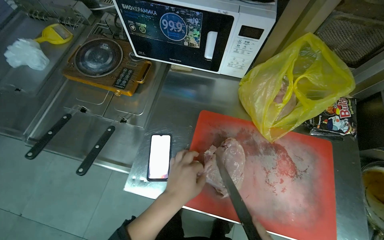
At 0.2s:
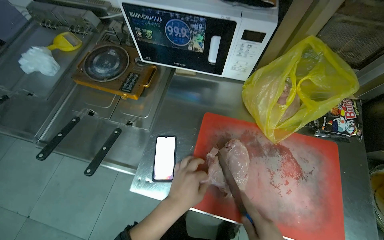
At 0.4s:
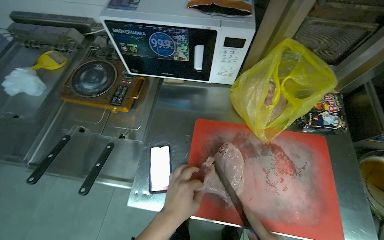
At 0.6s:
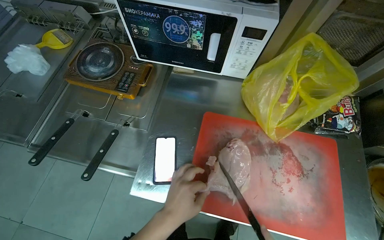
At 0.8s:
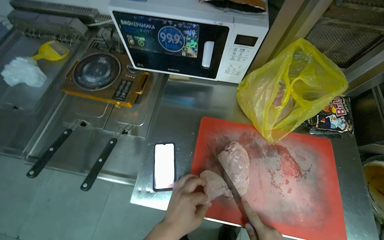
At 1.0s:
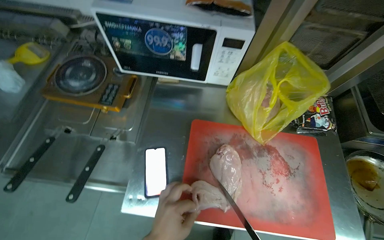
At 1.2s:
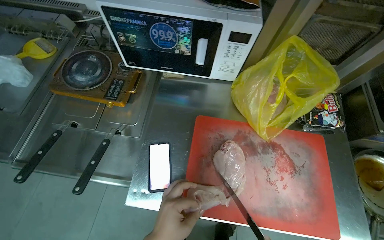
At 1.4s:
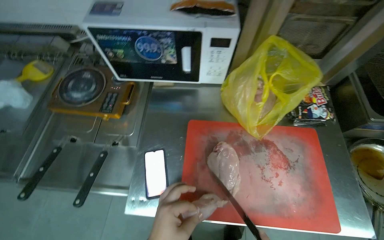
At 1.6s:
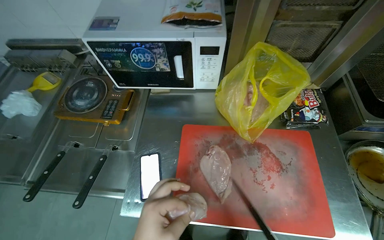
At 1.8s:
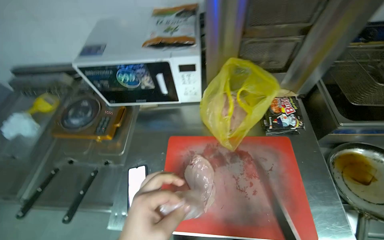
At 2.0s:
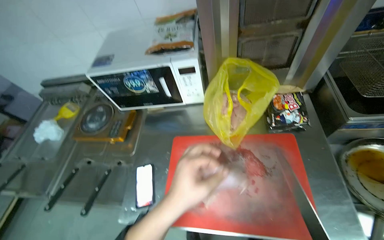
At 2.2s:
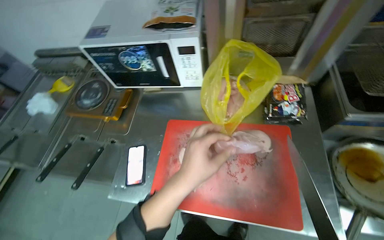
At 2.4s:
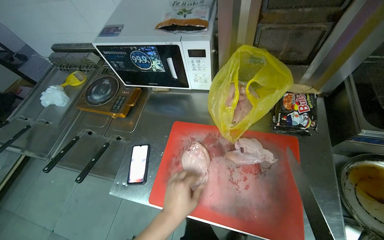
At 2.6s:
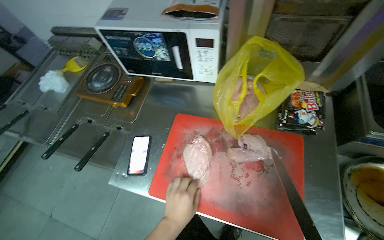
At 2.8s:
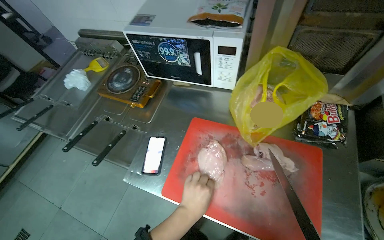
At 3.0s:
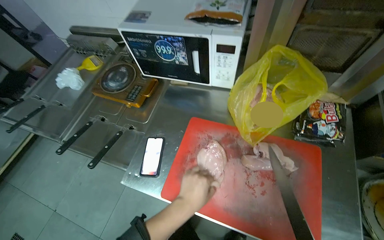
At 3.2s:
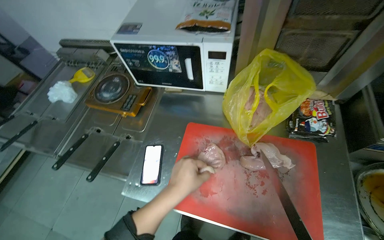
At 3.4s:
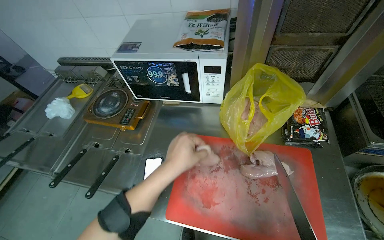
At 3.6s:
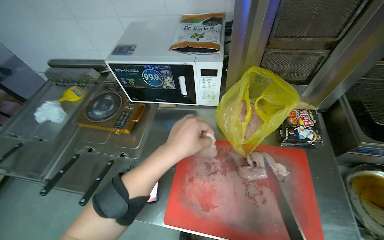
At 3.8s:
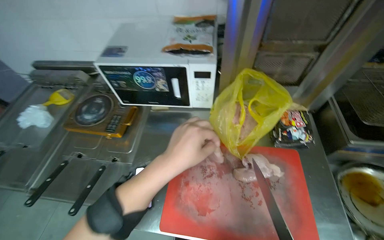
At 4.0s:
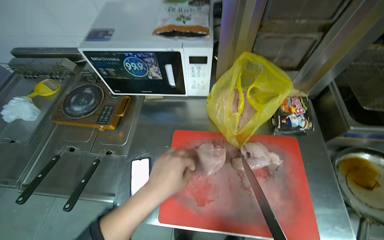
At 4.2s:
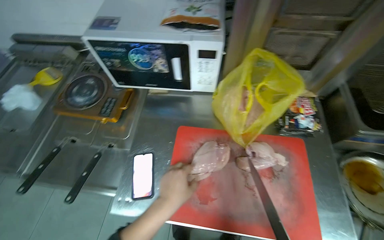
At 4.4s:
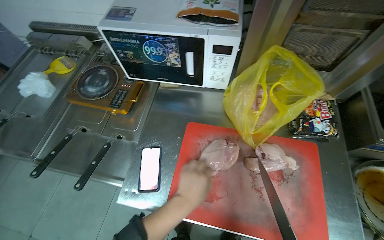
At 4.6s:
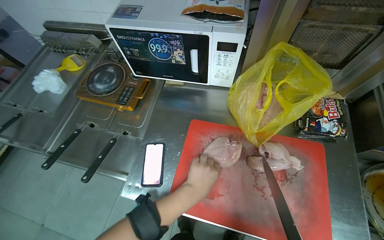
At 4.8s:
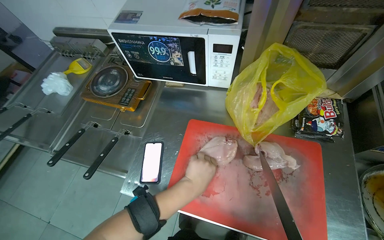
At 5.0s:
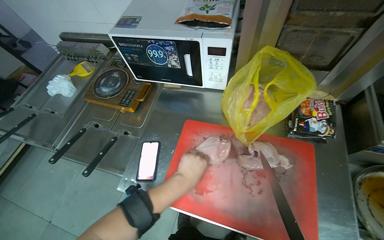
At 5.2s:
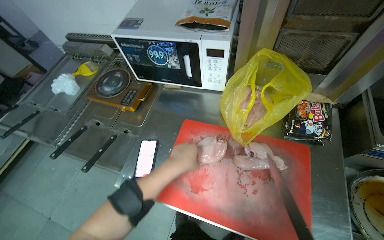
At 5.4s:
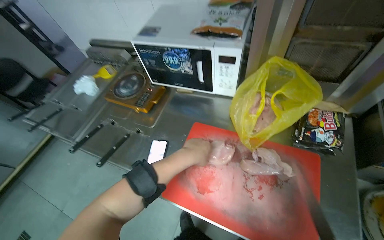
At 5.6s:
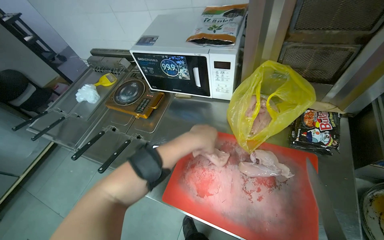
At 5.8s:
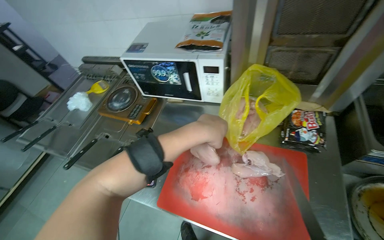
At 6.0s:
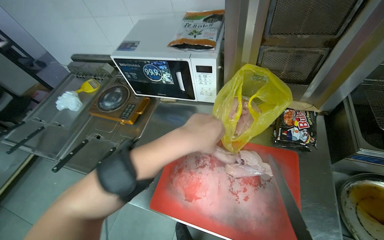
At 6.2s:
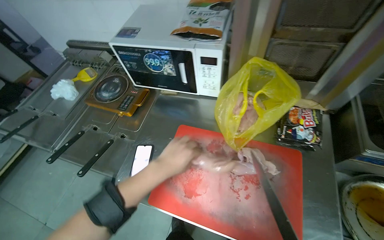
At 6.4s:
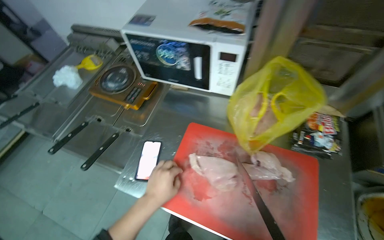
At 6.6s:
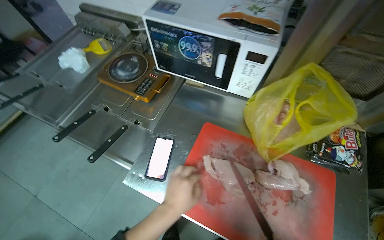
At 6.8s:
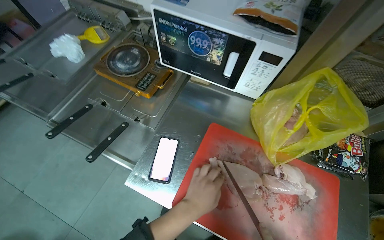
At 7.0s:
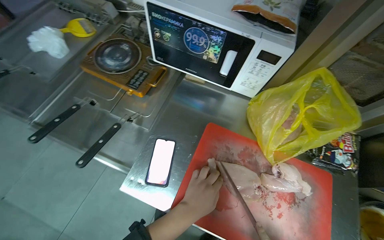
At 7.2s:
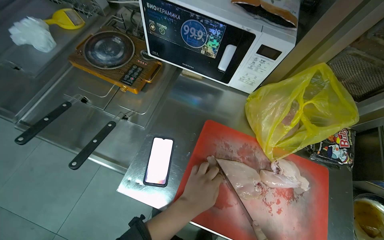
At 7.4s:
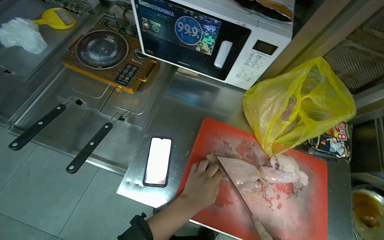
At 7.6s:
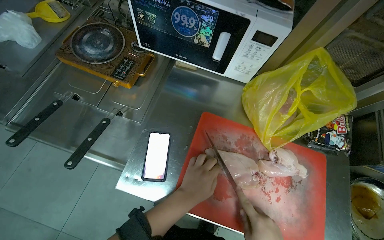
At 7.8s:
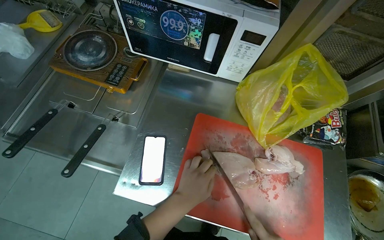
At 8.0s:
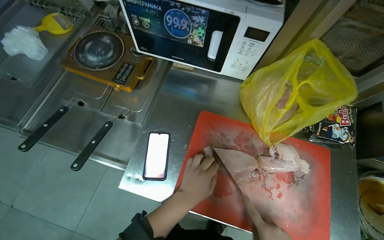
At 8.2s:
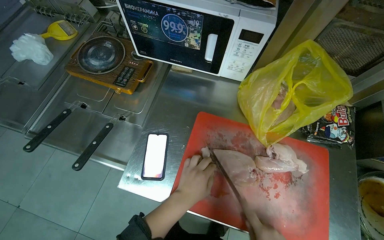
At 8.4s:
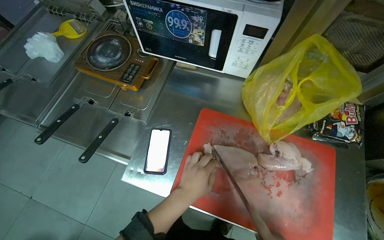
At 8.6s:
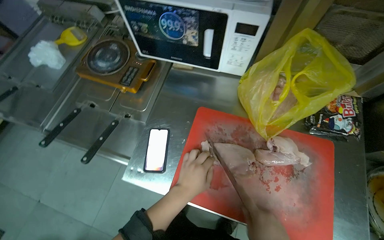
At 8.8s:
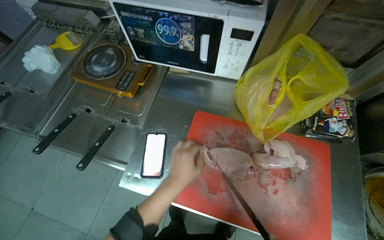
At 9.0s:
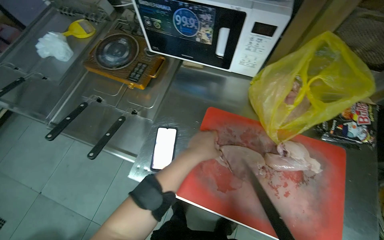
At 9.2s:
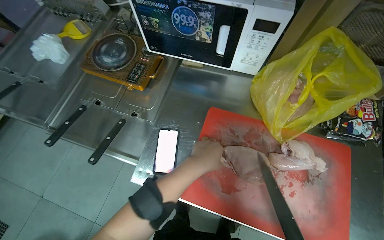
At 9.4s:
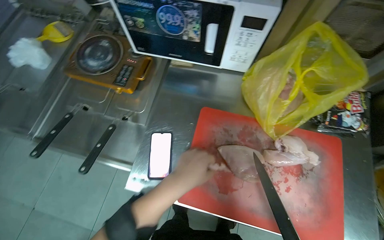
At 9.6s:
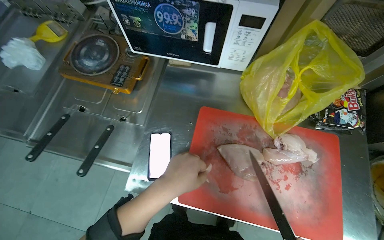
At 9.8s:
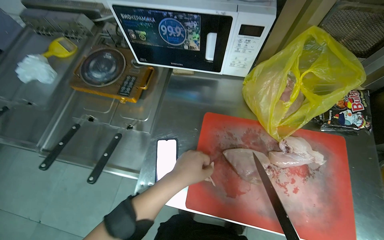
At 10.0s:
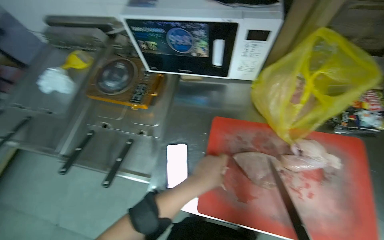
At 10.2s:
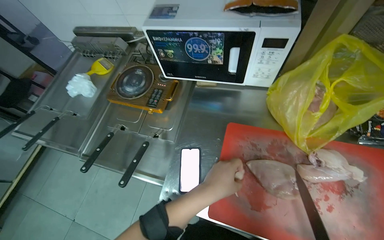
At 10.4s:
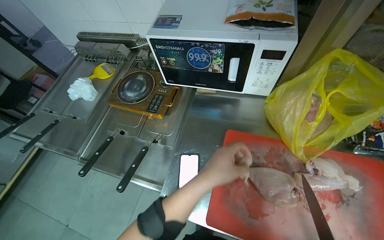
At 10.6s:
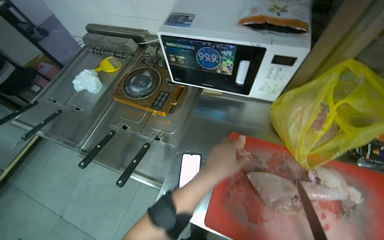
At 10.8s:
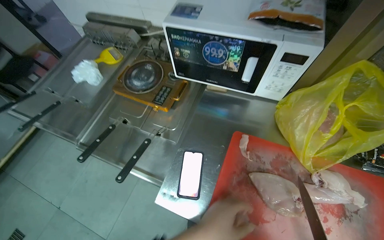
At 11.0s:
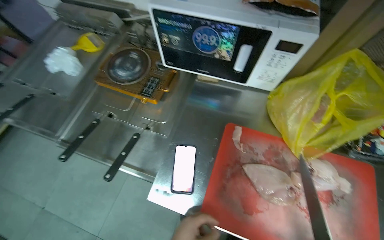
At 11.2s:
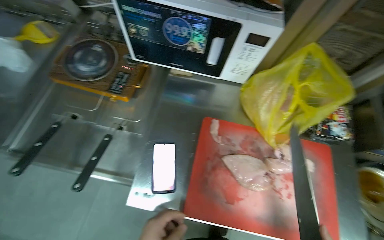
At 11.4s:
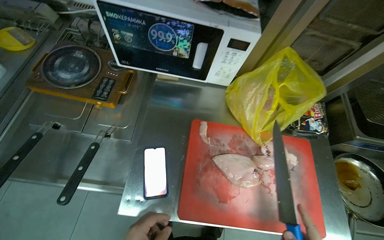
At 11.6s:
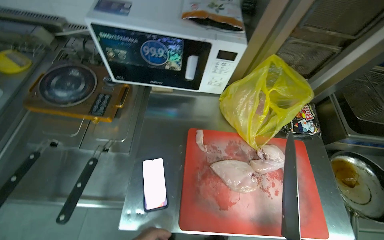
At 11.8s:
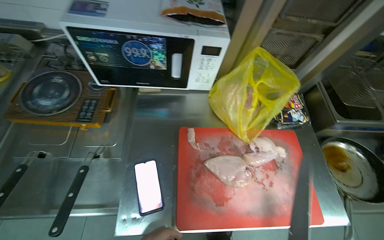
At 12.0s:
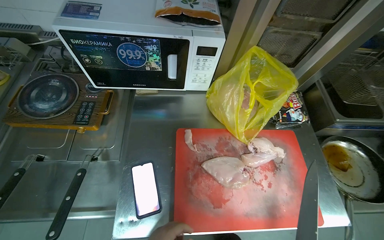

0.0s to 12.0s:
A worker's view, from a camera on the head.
Job: preparing food.
The whole recording: Cutting chicken on cutting board. The worker removes chicken from a bag and cuts it into pieces on a red cutting board.
3.0s to 4.4s: The left hand moves roughly 20 cm up the picture and comes back.
4.4s to 6.0s: The left hand shifts about 20 cm up the picture and nearer to the camera.
6.0s to 7.6s: The camera pitches downward, by some 15 degrees. The left hand travels farther from the camera and down the picture by about 25 cm.
7.6s to 9.0s: The left hand shifts about 10 cm up the picture.
10.4s to 12.0s: The head rotates about 25 degrees to the right.

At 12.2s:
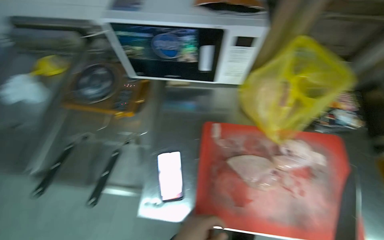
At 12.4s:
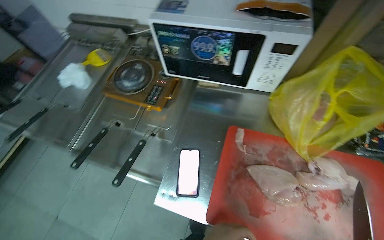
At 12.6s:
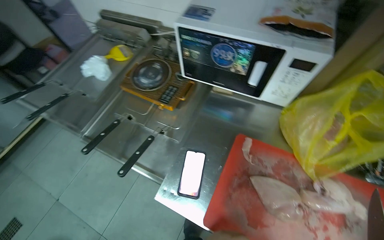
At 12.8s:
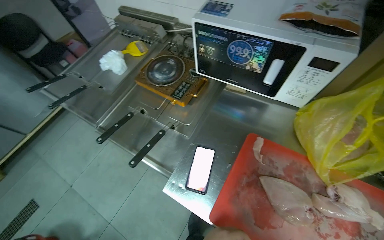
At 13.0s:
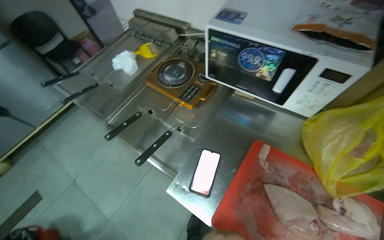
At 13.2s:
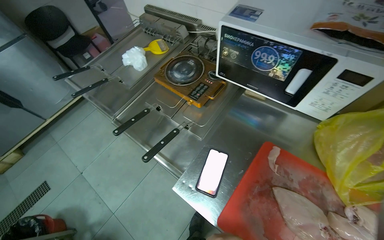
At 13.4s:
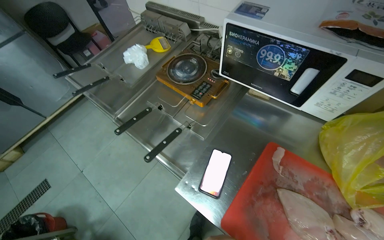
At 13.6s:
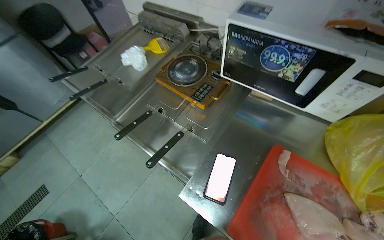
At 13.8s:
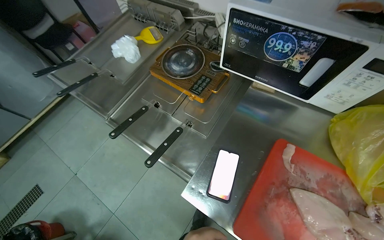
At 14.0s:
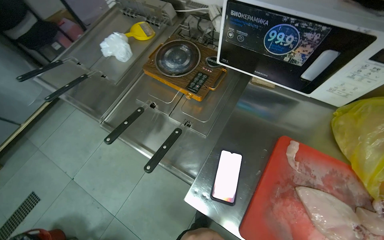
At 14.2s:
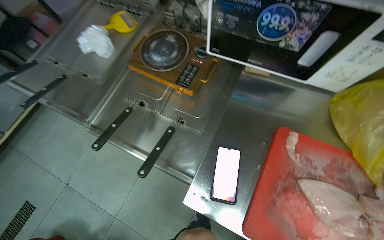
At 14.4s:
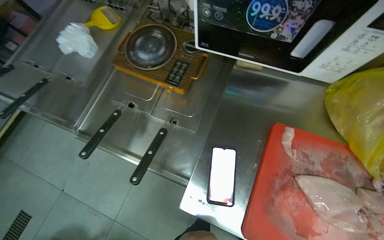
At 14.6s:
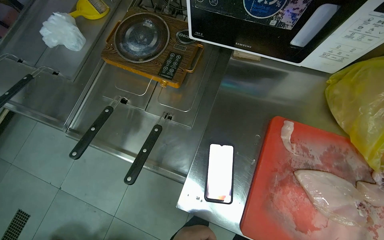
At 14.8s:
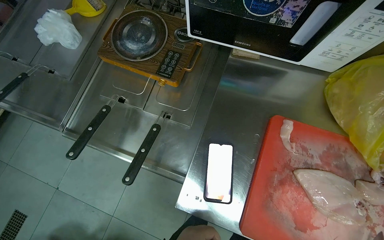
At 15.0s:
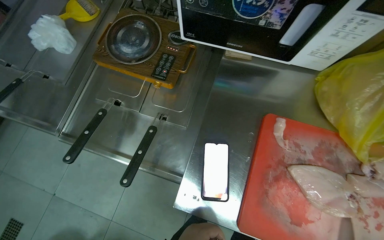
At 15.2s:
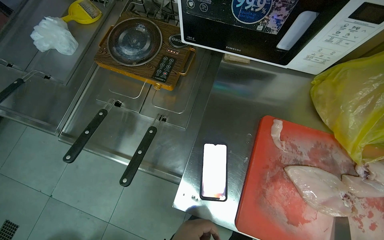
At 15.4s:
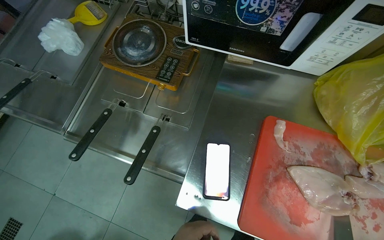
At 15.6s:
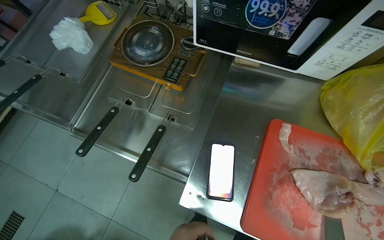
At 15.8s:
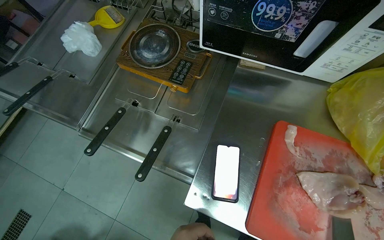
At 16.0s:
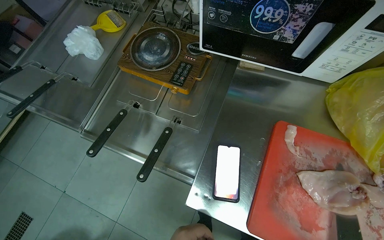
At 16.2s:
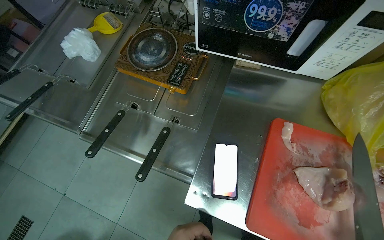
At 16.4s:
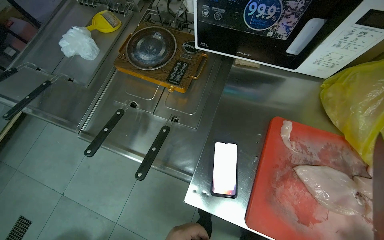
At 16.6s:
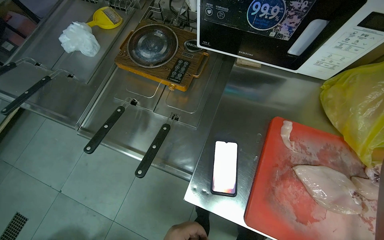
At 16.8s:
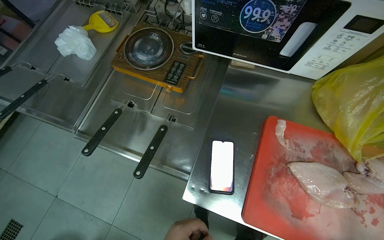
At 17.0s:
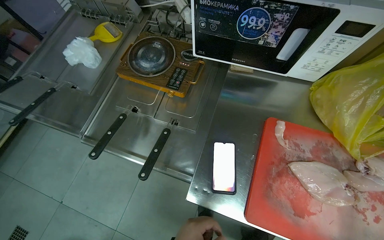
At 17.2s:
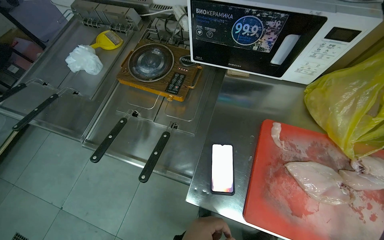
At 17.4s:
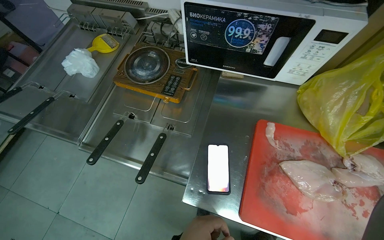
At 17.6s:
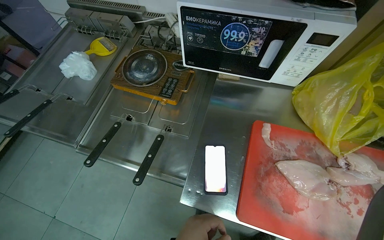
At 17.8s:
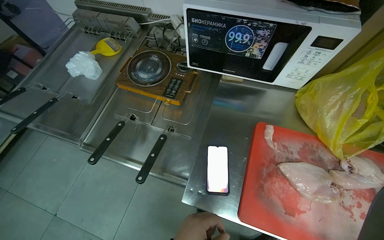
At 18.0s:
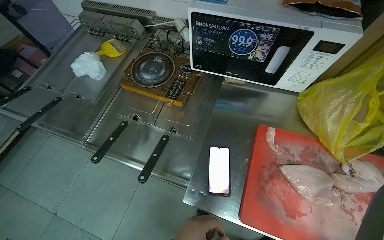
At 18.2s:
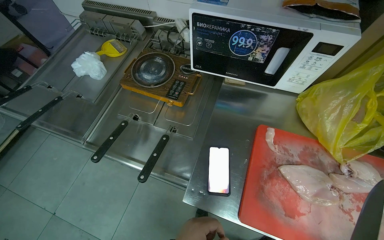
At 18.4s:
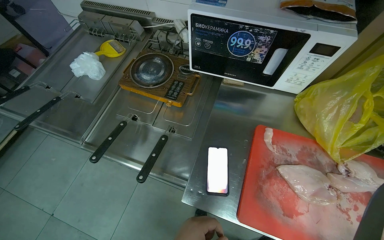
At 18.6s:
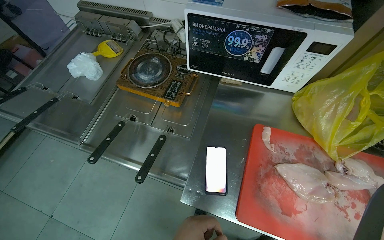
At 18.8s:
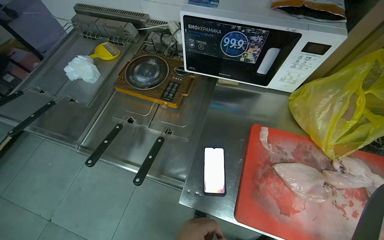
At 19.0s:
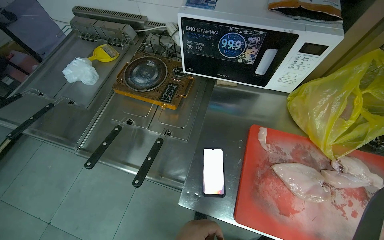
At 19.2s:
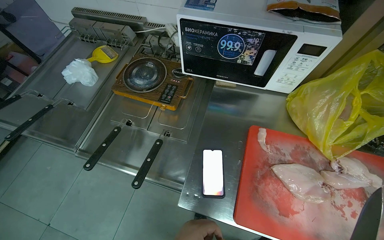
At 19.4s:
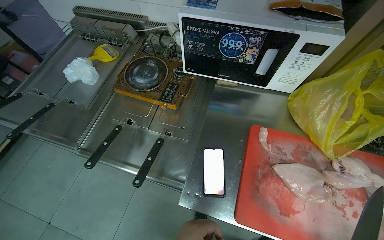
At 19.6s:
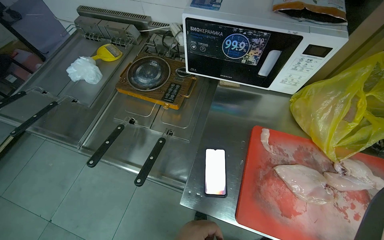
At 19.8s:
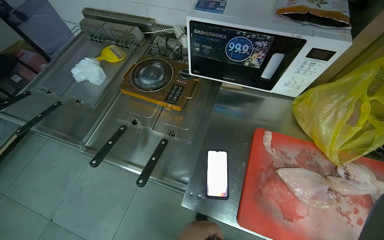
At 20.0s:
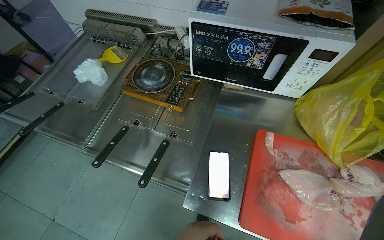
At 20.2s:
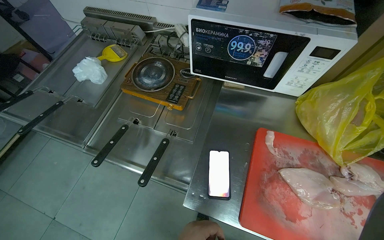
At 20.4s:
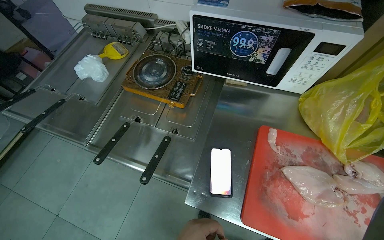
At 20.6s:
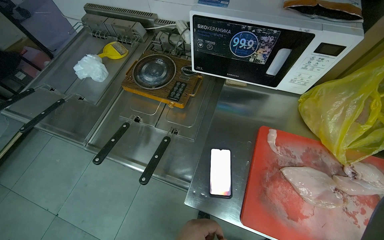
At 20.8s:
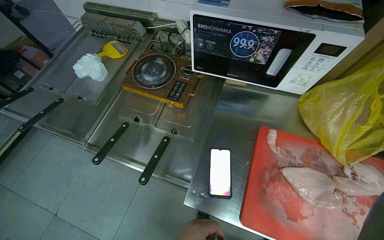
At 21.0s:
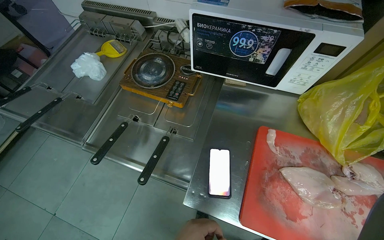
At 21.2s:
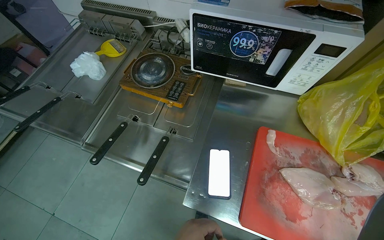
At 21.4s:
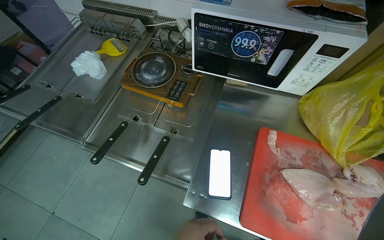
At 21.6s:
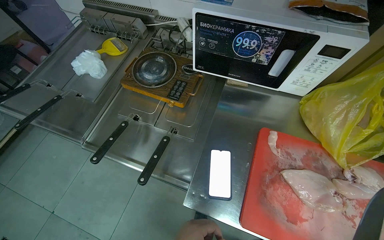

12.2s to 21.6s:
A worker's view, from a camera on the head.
Job: preparing food.
The whole recording: Cutting chicken on cutting board. The worker removes chicken from a bag and cuts it into pieces on a red cutting board.
12.2s to 13.8s: The wearer looks about 30 degrees further to the left.
